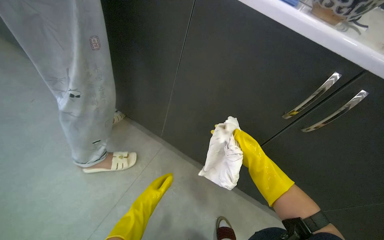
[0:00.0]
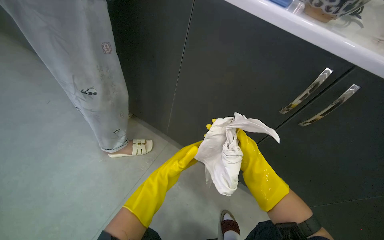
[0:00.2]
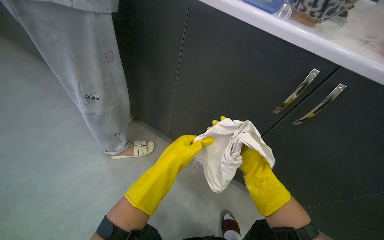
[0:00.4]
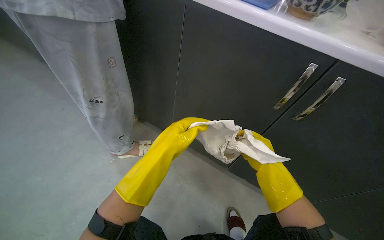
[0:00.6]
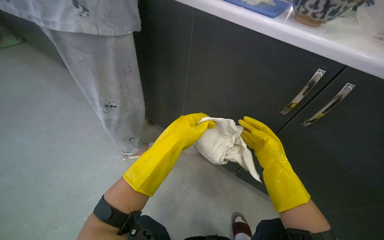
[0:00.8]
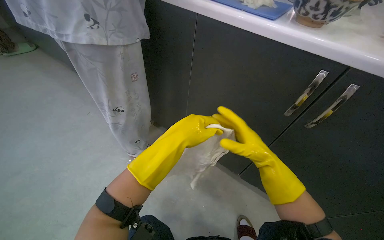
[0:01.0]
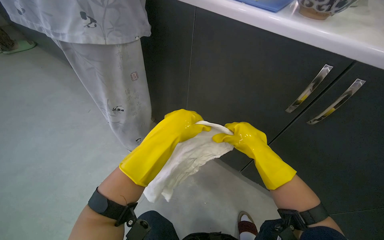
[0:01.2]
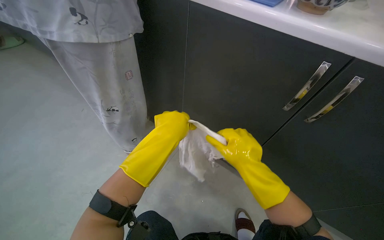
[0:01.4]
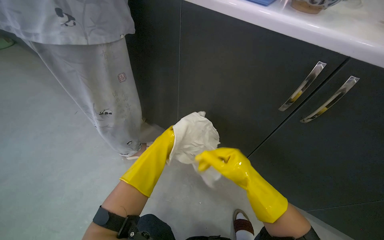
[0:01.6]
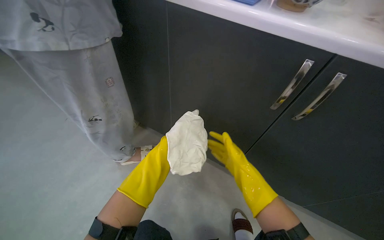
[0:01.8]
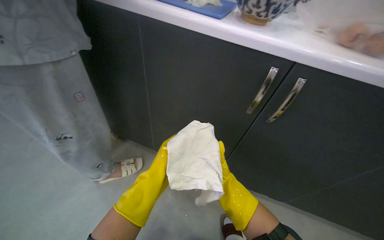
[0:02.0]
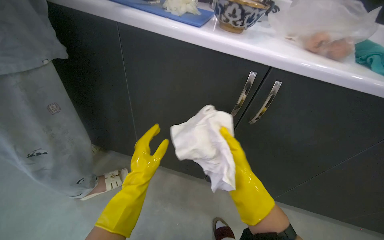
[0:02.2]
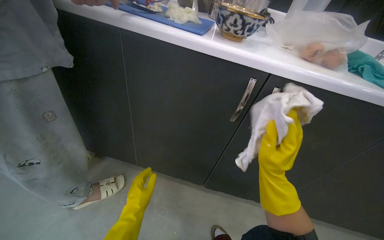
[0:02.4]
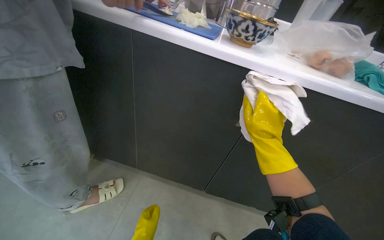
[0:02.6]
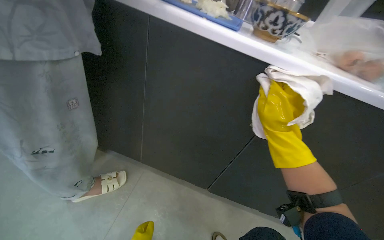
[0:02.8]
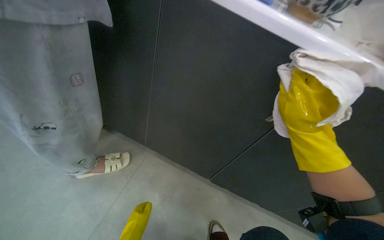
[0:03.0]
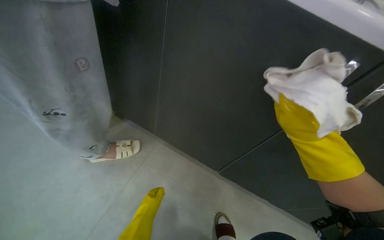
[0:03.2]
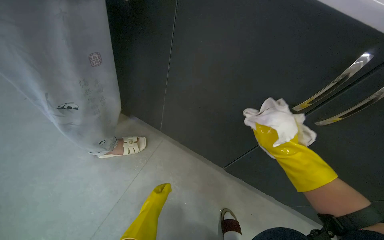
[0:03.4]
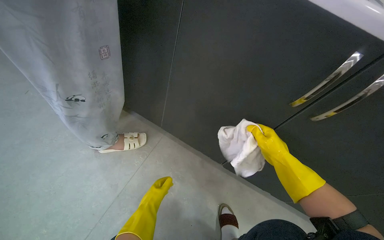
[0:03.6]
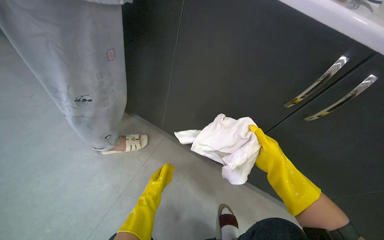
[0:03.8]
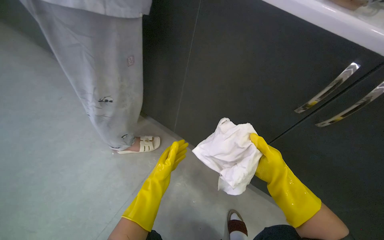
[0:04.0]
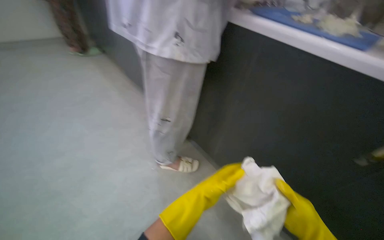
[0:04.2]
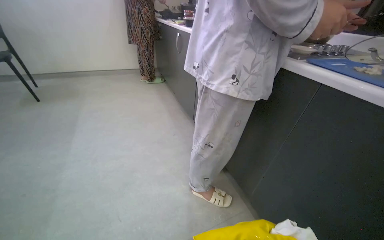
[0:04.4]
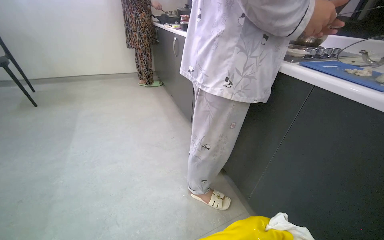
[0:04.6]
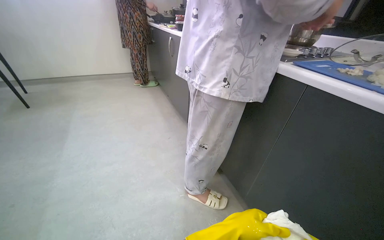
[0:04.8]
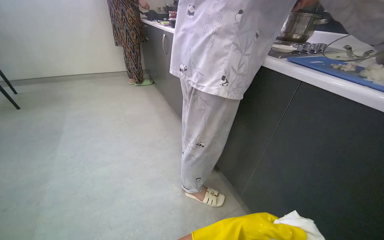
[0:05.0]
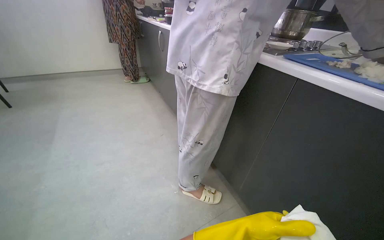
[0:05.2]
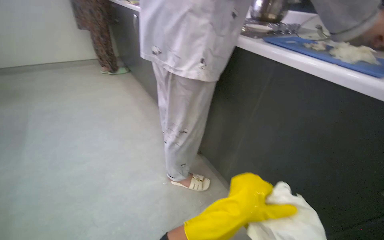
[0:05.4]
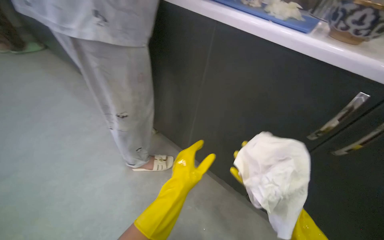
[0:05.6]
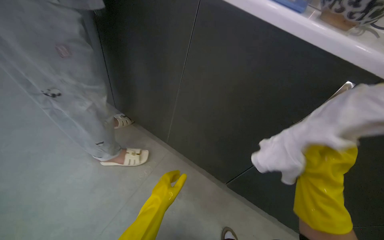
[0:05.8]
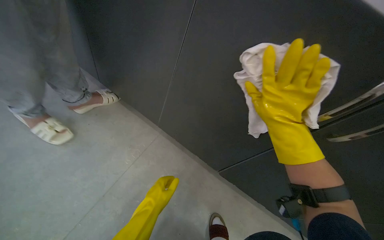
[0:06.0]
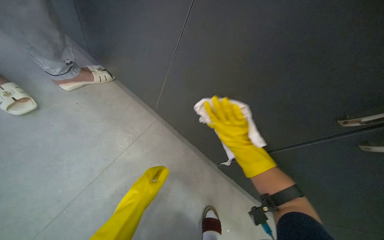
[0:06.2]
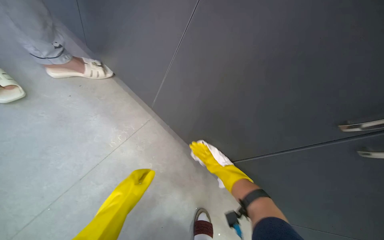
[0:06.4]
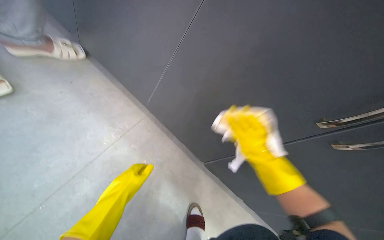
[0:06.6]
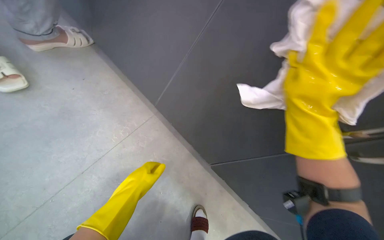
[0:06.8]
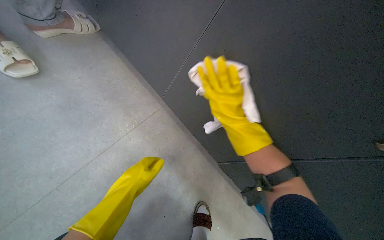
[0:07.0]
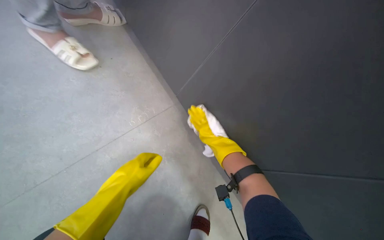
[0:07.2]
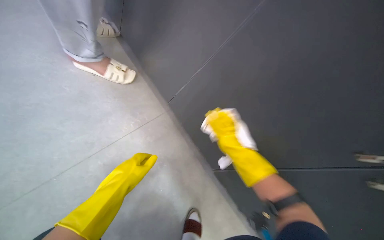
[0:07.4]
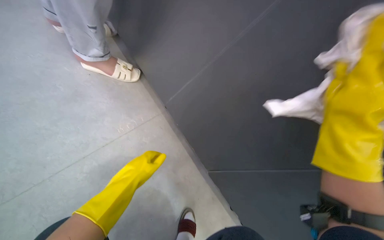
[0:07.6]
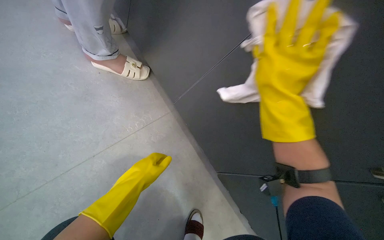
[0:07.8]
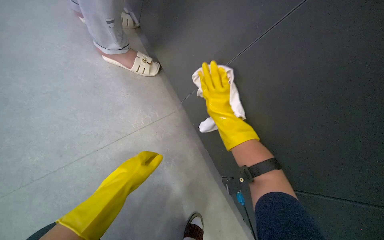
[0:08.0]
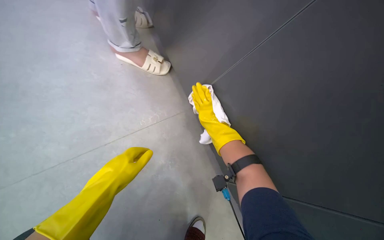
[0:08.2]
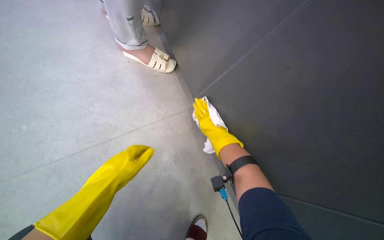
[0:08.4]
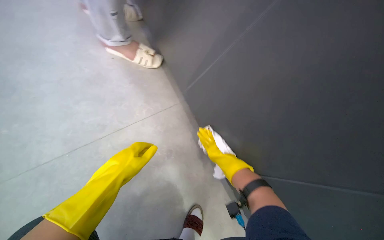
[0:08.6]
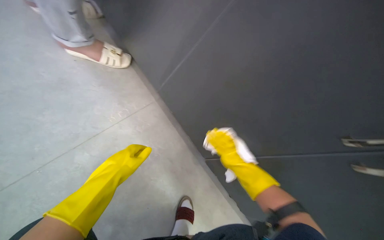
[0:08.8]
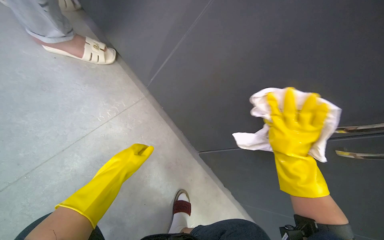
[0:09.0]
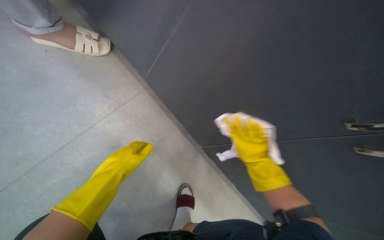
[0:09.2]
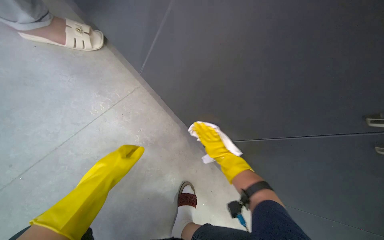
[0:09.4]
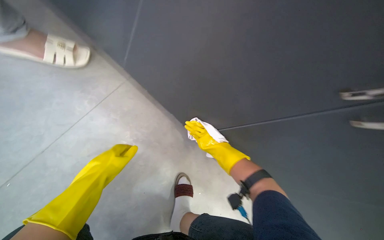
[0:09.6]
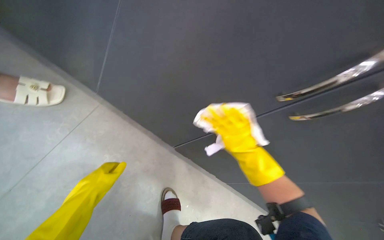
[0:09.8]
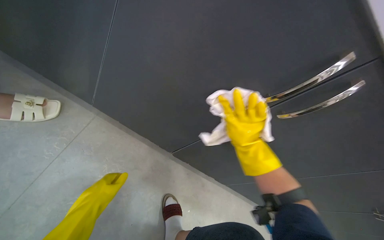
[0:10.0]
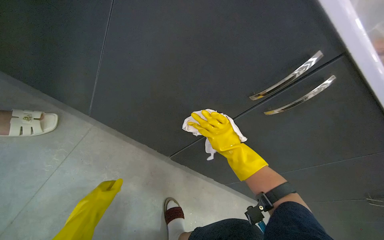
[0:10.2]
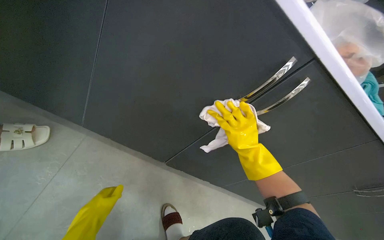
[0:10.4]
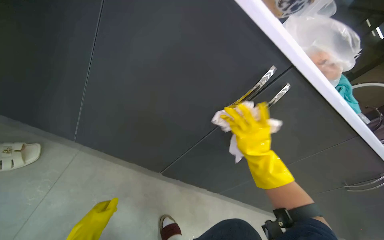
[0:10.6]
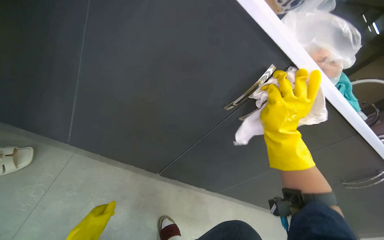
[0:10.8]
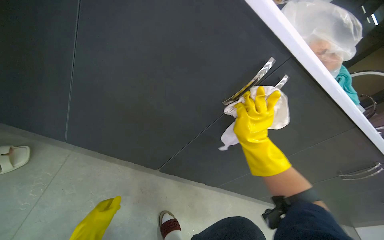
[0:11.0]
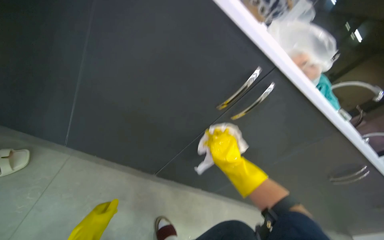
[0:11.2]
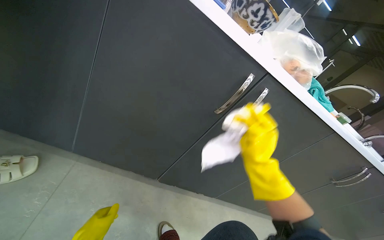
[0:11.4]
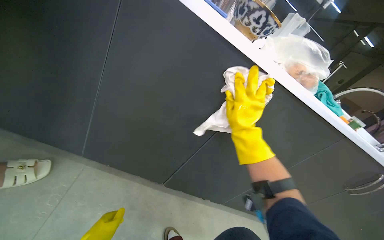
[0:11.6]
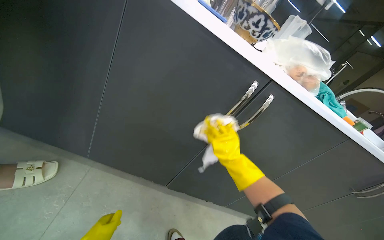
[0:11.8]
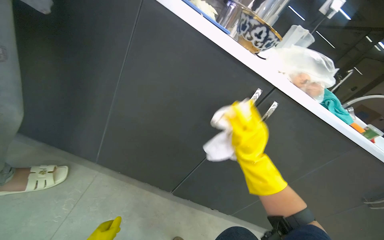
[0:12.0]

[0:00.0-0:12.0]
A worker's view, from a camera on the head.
Job: cleaning kitchen.
The whole recording: Wiping kitchen cabinets exterior. The worker rinses and wrings a cloth, then wipes the exterior of the kitchen cabinets.
0:00.0 to 0:01.6: The camera is aimed some 15 degrees further to the left. The right hand swings nearer and farther, about 15 cm each way, with 2 reversals, while the left hand heads up the picture and nearer to the camera, covering some 25 cm.
0:01.6 to 0:03.0: The right hand shifts some 25 cm up the picture and to the right.
0:03.0 to 0:04.4: The wearer looks approximately 50 degrees further to the left. The view tips upward by approximately 25 degrees.
0:09.0 to 0:10.4: The wearer's head swings roughly 30 degrees to the right.
0:10.4 to 0:12.0: The right hand moves up and down the picture over approximately 15 cm, changing direction 2 times.

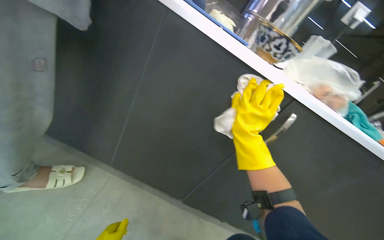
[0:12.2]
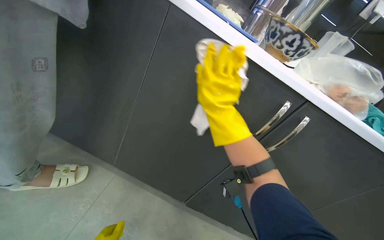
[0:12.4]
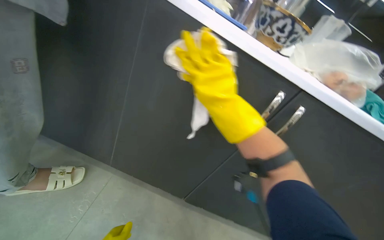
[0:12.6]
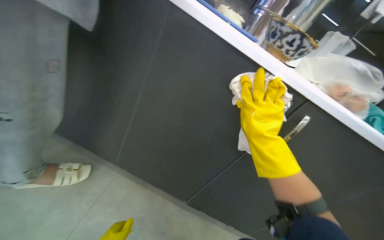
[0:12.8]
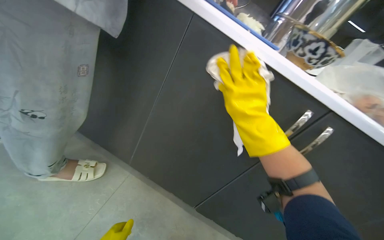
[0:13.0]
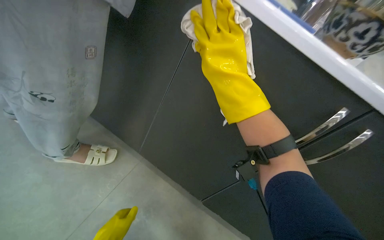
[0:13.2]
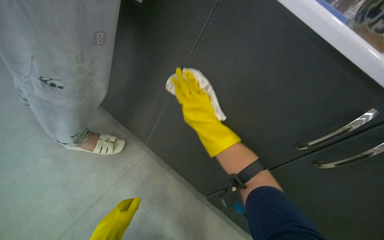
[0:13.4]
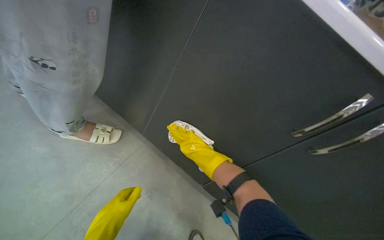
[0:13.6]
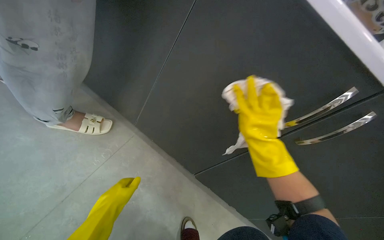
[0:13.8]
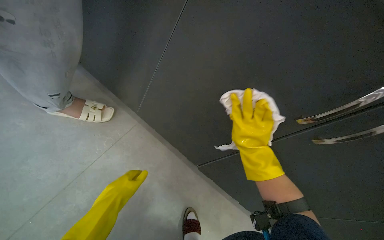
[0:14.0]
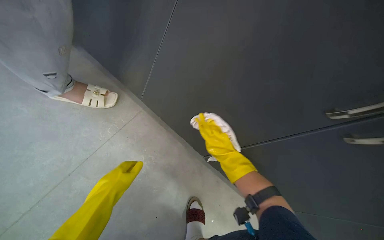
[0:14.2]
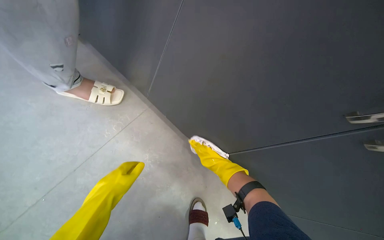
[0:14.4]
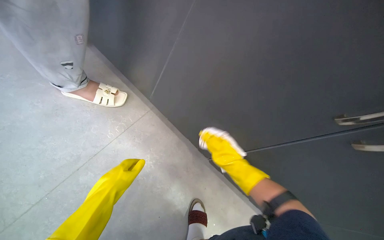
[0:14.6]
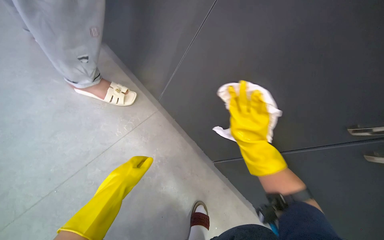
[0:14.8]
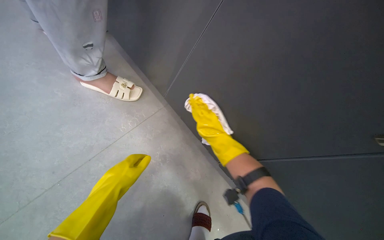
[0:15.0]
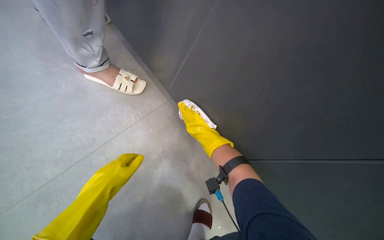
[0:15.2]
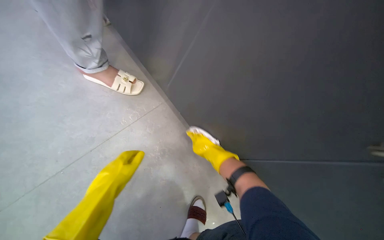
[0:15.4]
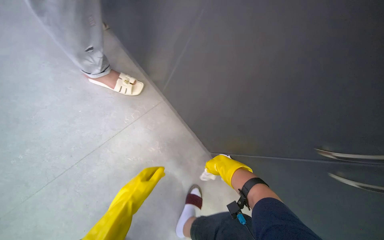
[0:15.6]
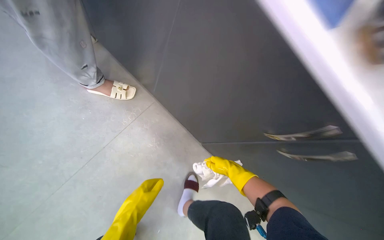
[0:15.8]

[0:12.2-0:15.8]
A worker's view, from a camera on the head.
Job: cleaning kitchen.
The whole recording: Wiping kitchen cabinets exterior. The worker rinses and wrings a cloth, then wipes the exterior of the kitchen cabinets.
0:12.2 to 0:14.0: The wearer looks some 20 degrees further to the left. The right hand moves up and down the picture over approximately 20 cm, changing direction 3 times.
0:14.0 to 0:15.8: The view pans to the left by approximately 15 degrees. The view tips downward by roughly 15 degrees. The right hand moves up and down the picture over approximately 15 cm, changing direction 2 times.

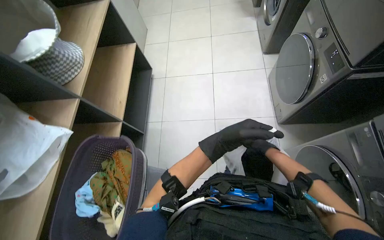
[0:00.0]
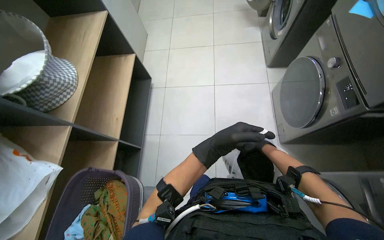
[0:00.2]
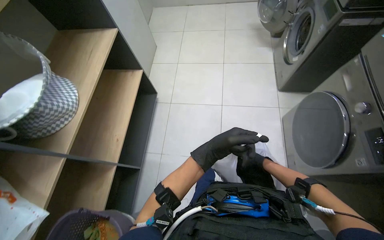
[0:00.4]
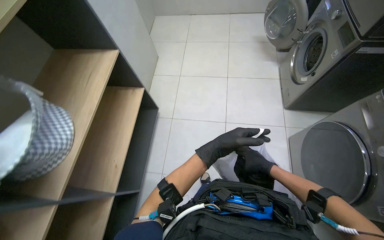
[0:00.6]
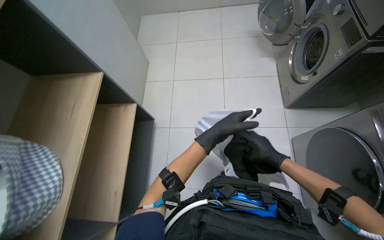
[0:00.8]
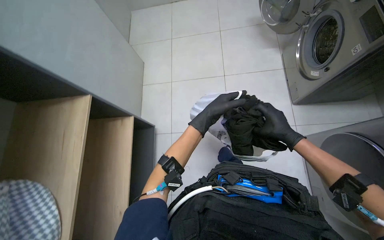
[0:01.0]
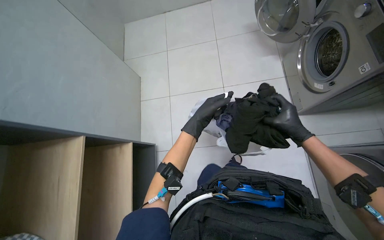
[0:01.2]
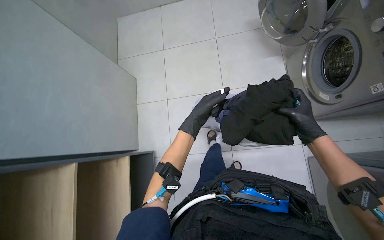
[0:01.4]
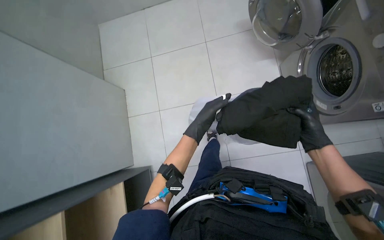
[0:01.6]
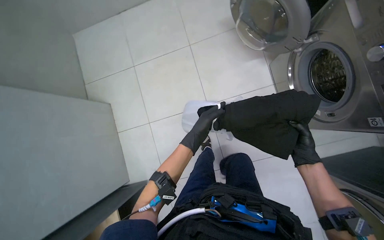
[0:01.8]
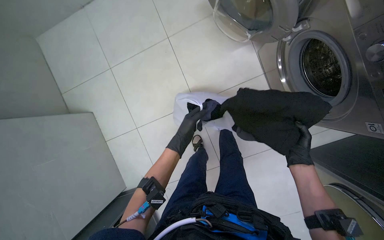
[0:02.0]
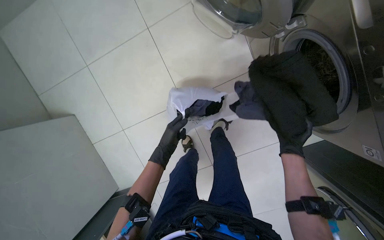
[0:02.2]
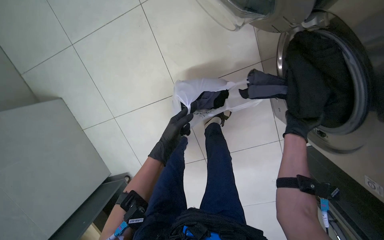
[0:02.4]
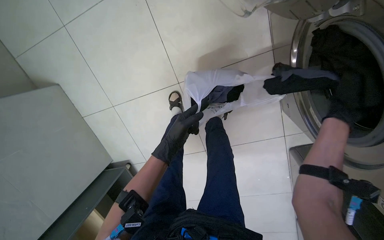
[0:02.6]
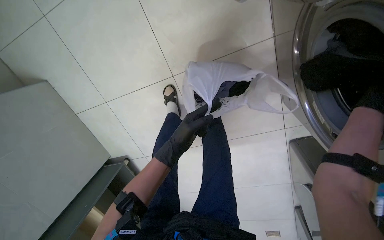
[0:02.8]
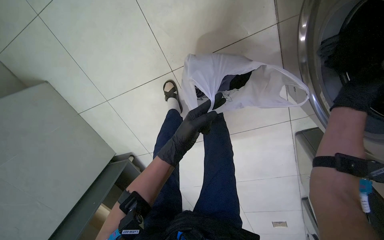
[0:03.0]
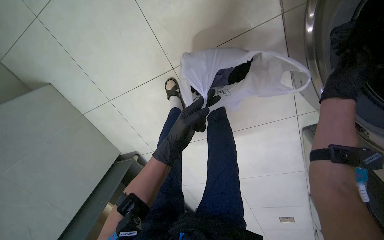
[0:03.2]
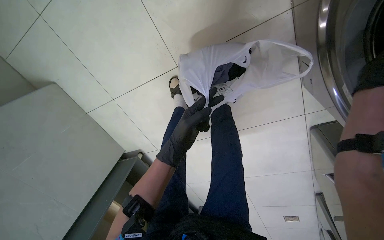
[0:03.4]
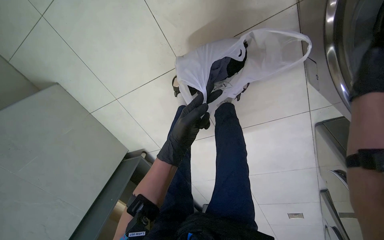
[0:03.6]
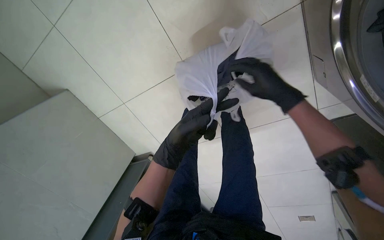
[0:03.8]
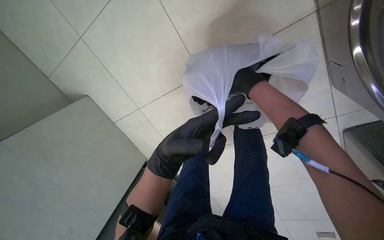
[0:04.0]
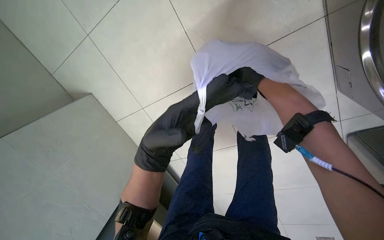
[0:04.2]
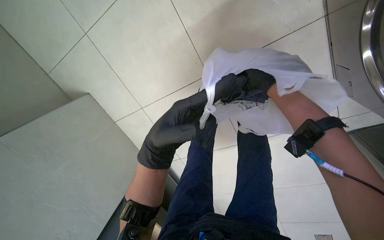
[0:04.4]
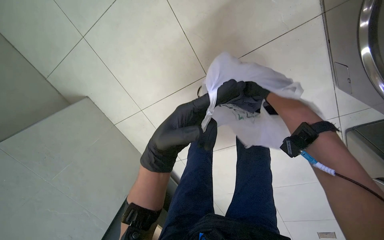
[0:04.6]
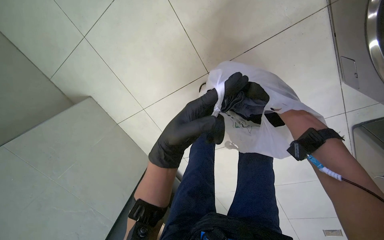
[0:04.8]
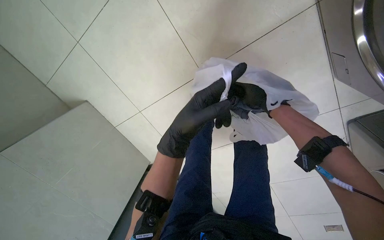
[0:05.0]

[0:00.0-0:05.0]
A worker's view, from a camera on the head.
Job: managing laundry.
The whole recording: Loading and operating washing machine. The worker loads laundry into a machine and adjusts its controls.
0:00.0 to 0:01.6: The camera travels approximately 1 m.
0:01.6 to 0:03.4: The view tips downward by about 15 degrees.
